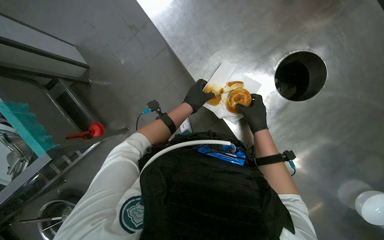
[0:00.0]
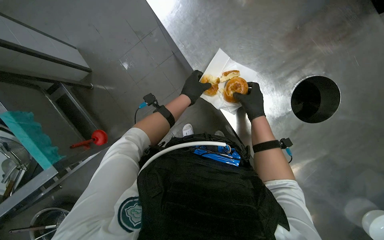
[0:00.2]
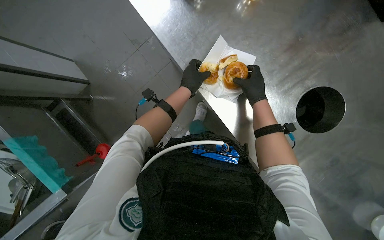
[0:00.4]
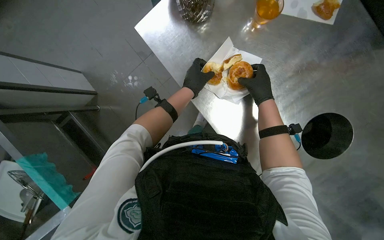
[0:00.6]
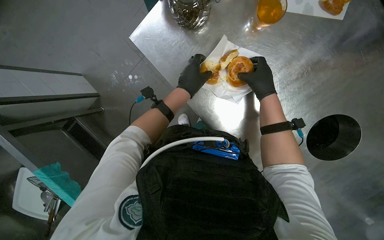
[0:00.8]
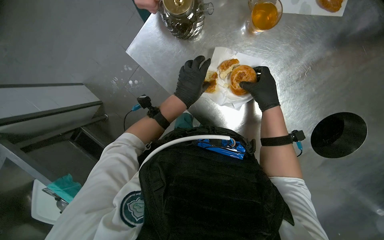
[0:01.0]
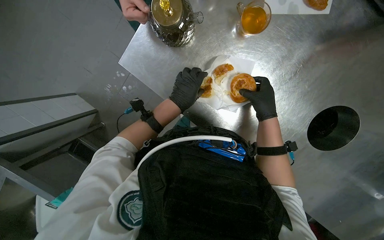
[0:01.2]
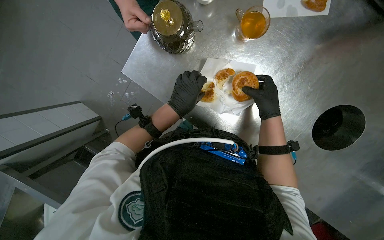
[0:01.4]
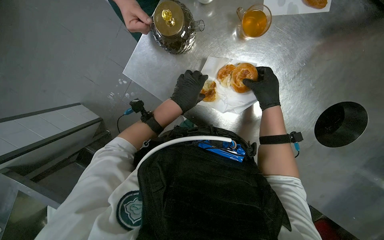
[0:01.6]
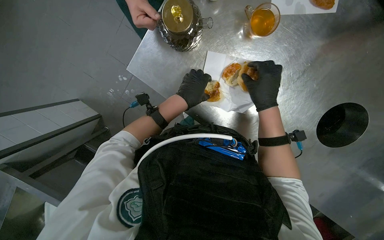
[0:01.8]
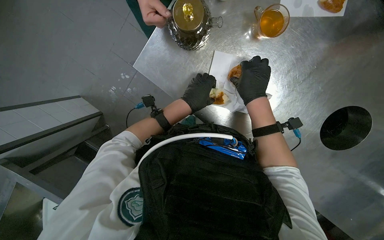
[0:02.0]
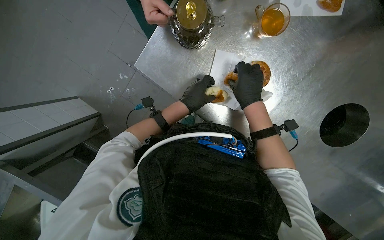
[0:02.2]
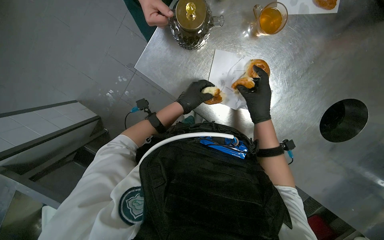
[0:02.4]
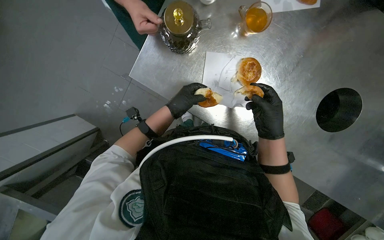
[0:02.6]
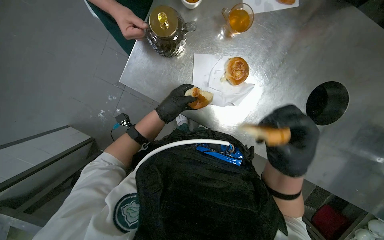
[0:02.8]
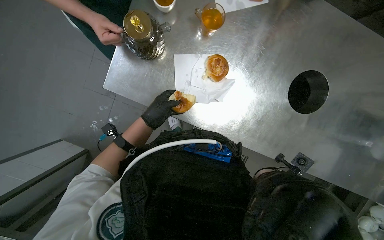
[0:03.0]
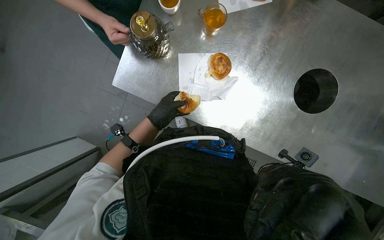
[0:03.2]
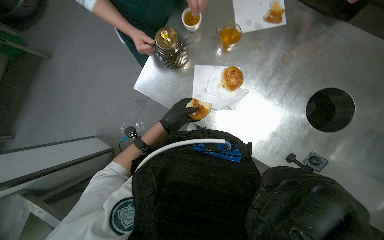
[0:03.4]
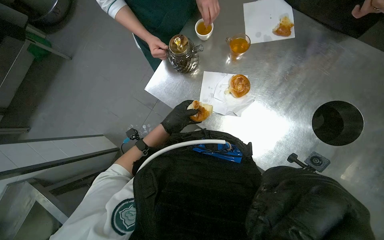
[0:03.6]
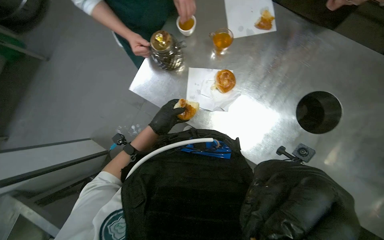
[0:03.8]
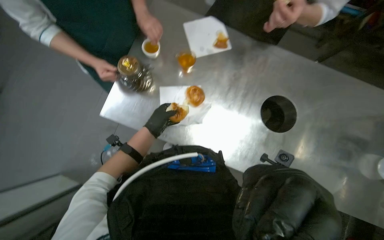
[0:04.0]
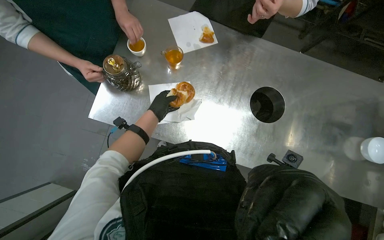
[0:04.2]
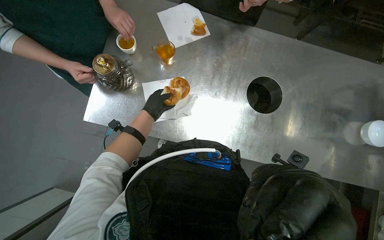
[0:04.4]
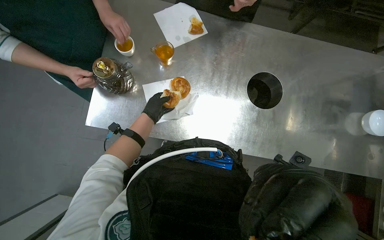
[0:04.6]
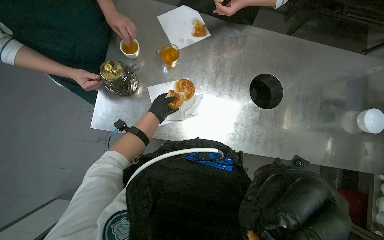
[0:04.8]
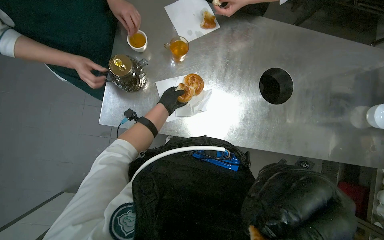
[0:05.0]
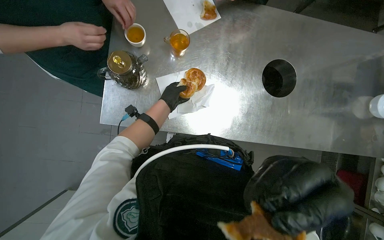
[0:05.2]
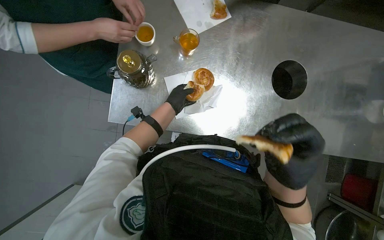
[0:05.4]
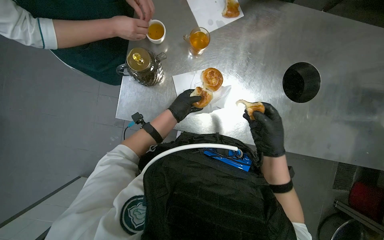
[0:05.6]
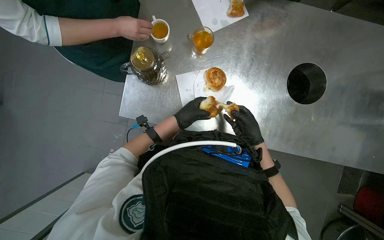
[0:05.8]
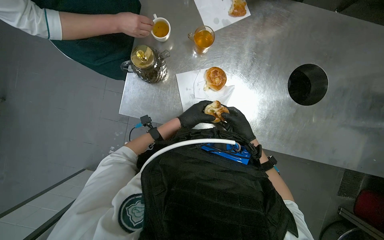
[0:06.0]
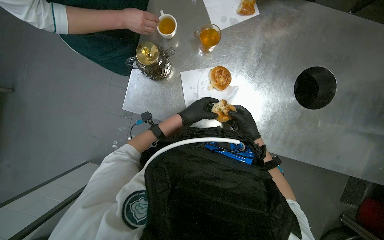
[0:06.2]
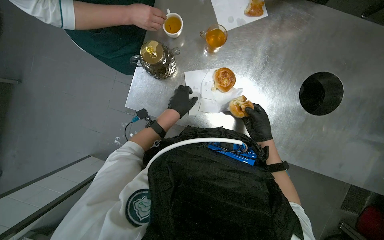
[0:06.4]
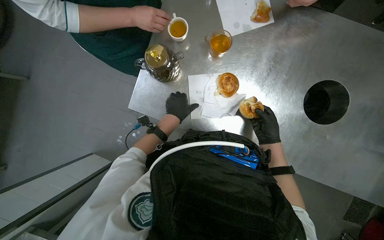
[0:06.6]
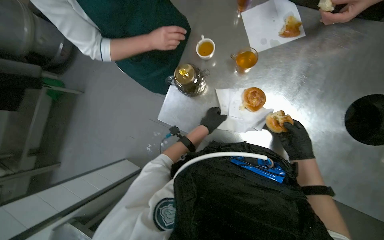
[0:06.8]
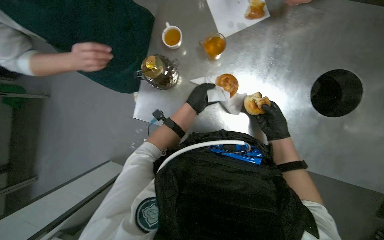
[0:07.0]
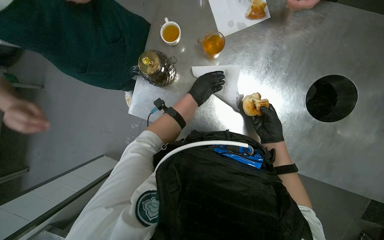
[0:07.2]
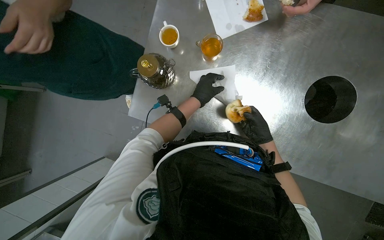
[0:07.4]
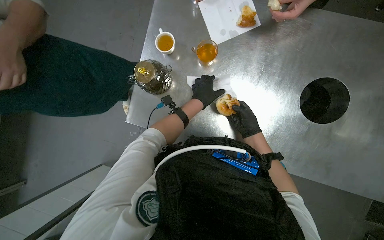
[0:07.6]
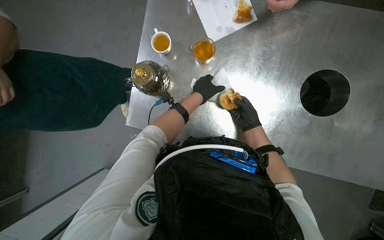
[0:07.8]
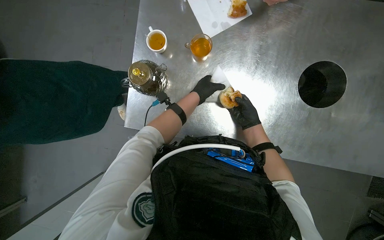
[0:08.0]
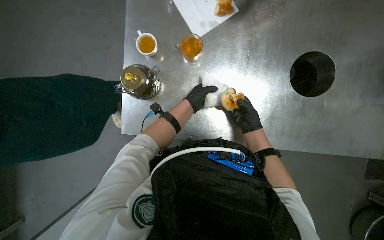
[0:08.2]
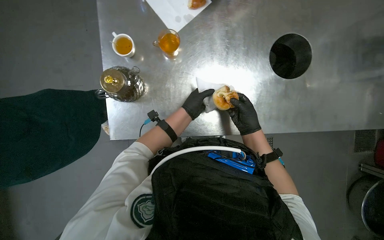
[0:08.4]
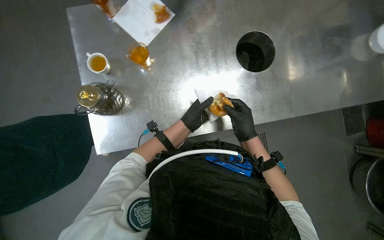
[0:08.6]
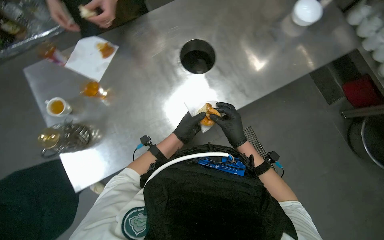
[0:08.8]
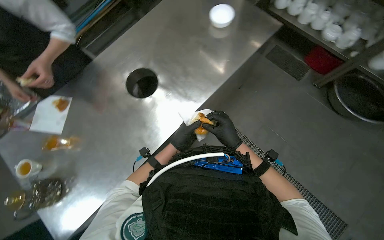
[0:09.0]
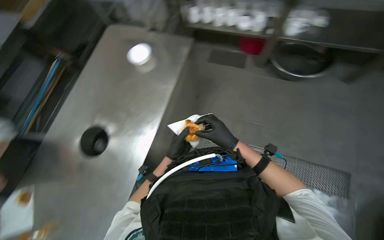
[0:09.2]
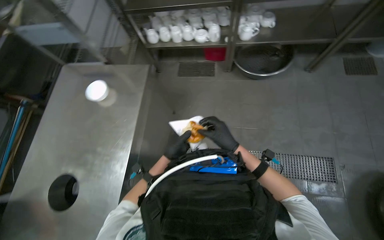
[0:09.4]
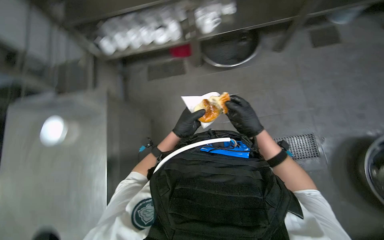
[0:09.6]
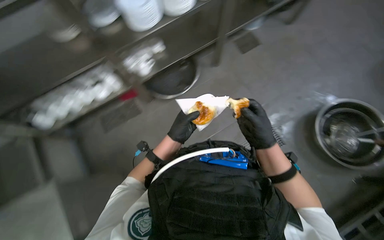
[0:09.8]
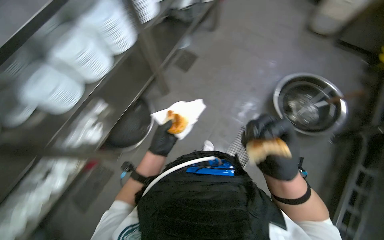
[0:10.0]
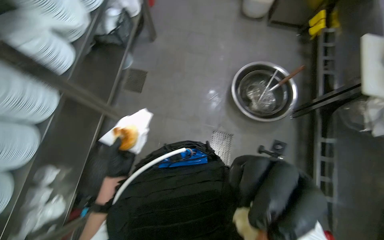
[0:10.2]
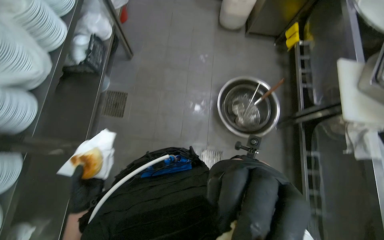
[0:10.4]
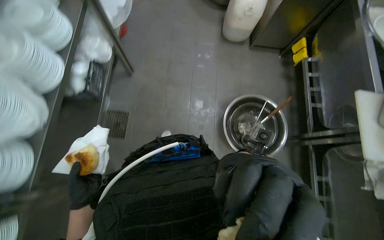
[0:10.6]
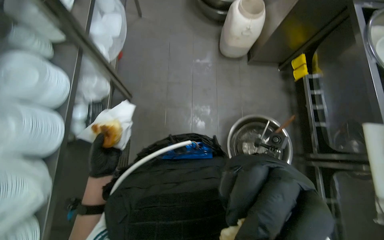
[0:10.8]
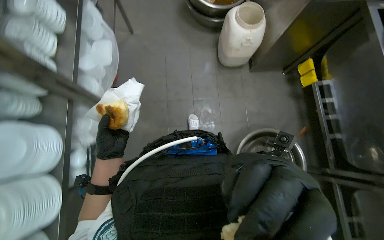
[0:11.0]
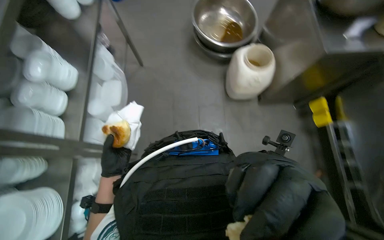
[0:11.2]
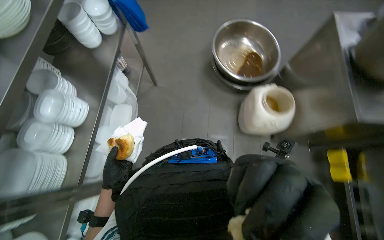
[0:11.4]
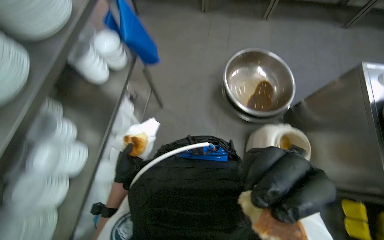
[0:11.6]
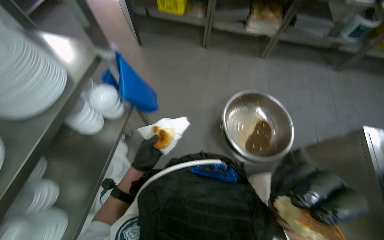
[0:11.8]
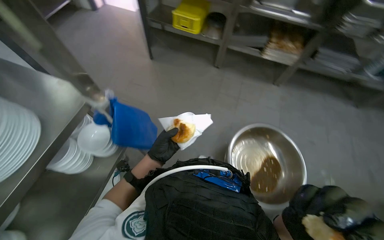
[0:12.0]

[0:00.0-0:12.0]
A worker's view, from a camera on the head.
Job: preparing food.
The whole recording: Cutting dough into portions. The worker cuts a long piece of dough into smaller portions using a knife and places them on a scale.
0:03.0 to 0:04.4: The camera pitches upward, by about 15 degrees.
0:04.4 to 0:06.0: The left hand heads nearer to the camera and down the picture, covering about 15 cm. Meanwhile the right hand goes about 40 cm farther from the camera.
0:06.0 to 0:07.6: The left hand is displaced up the picture by approximately 10 cm.
0:07.6 to 0:09.0: The scene turns about 50 degrees counterclockwise in the picture.
0:09.0 to 0:10.4: The camera travels roughly 70 cm. The head turns to the right by approximately 50 degrees.
0:10.4 to 0:12.0: The head travels roughly 2 m. The camera pitches upward, by roughly 15 degrees.

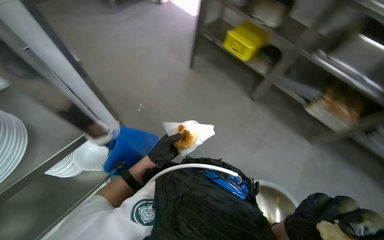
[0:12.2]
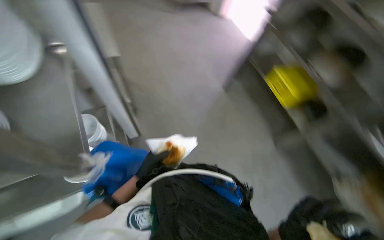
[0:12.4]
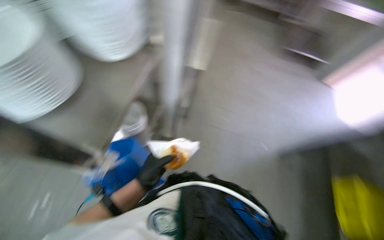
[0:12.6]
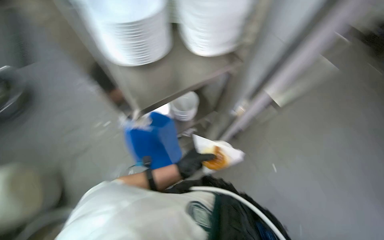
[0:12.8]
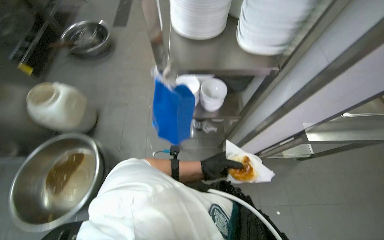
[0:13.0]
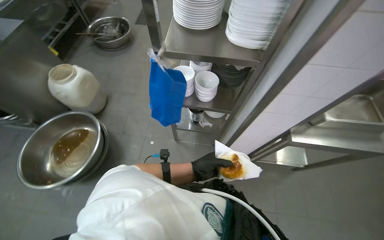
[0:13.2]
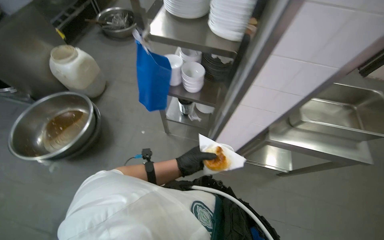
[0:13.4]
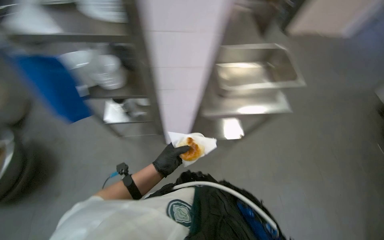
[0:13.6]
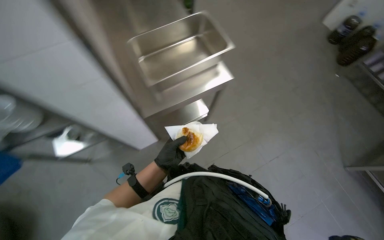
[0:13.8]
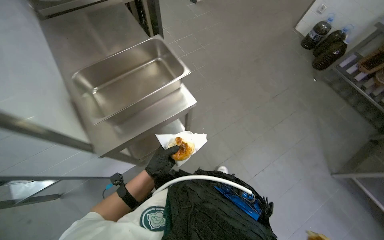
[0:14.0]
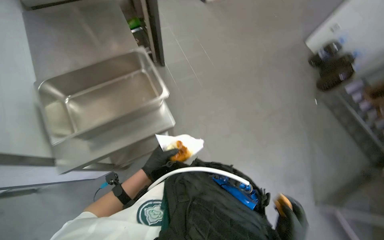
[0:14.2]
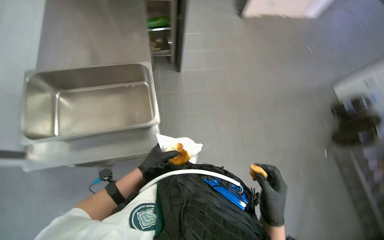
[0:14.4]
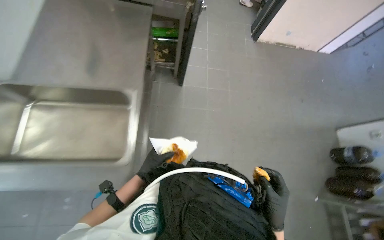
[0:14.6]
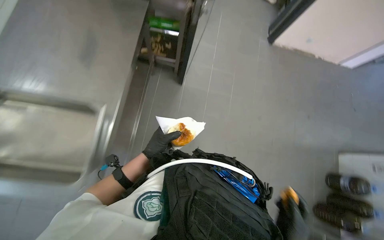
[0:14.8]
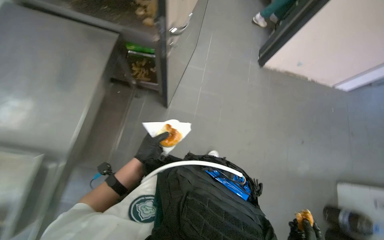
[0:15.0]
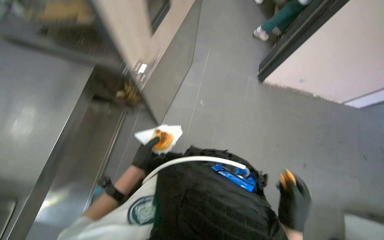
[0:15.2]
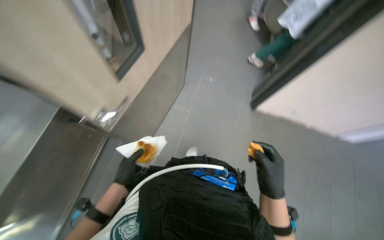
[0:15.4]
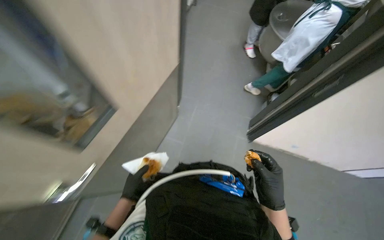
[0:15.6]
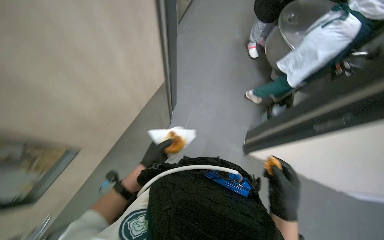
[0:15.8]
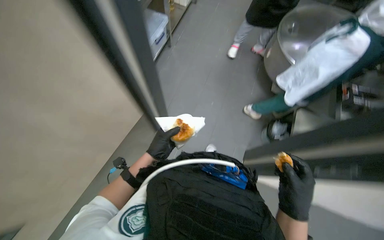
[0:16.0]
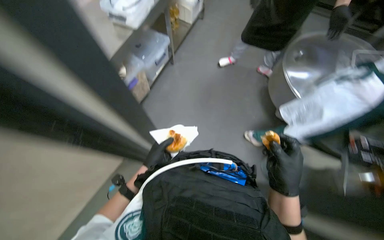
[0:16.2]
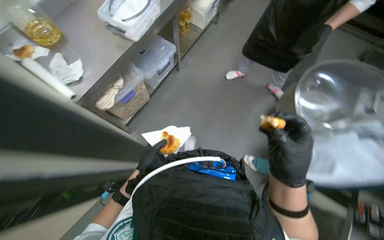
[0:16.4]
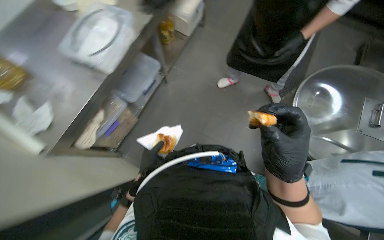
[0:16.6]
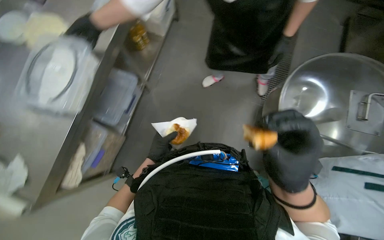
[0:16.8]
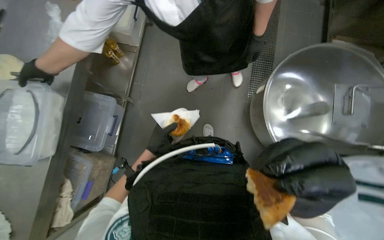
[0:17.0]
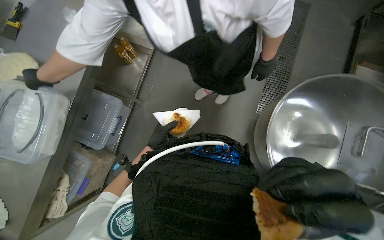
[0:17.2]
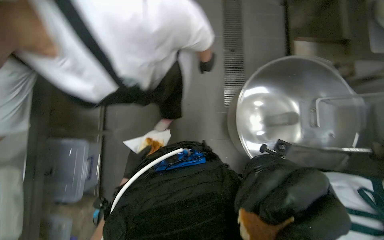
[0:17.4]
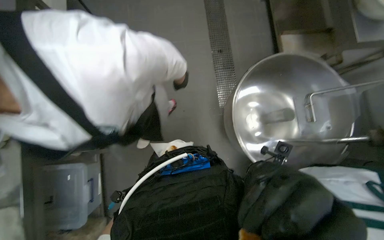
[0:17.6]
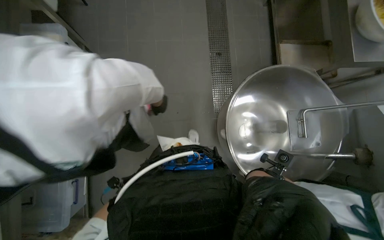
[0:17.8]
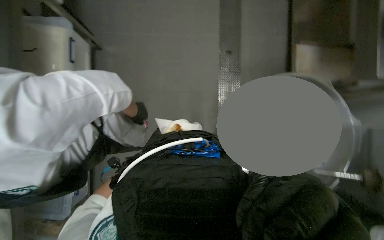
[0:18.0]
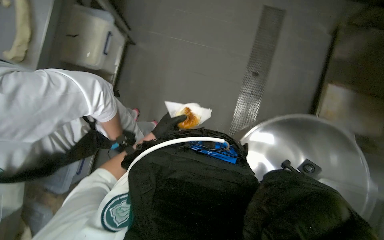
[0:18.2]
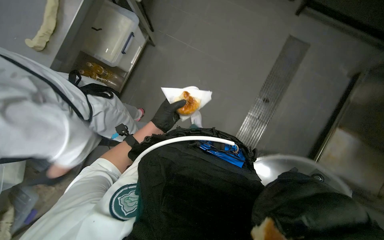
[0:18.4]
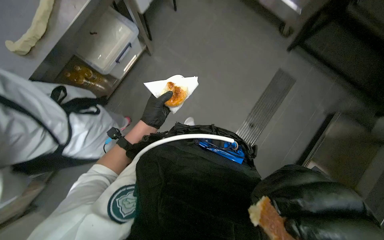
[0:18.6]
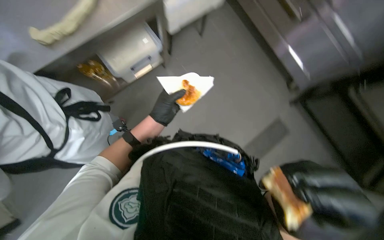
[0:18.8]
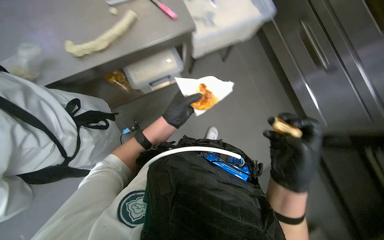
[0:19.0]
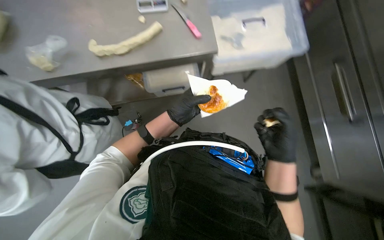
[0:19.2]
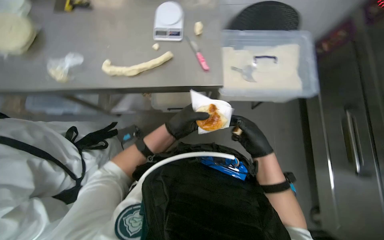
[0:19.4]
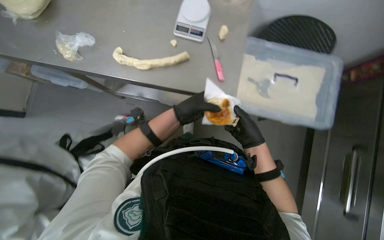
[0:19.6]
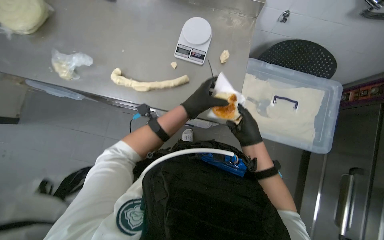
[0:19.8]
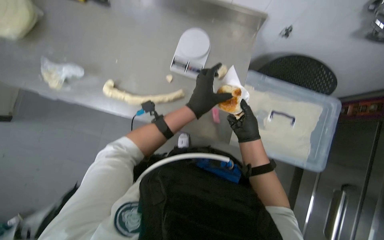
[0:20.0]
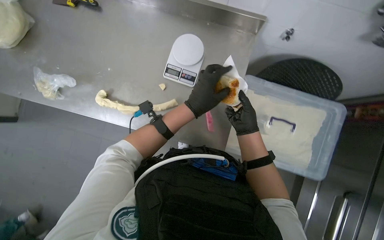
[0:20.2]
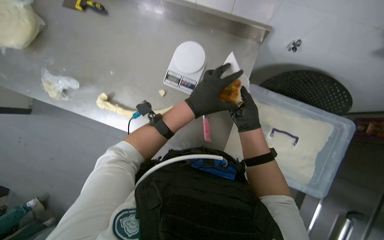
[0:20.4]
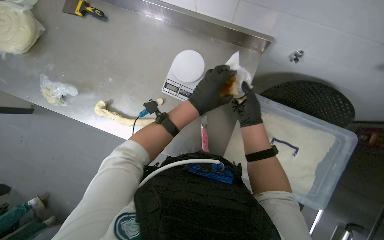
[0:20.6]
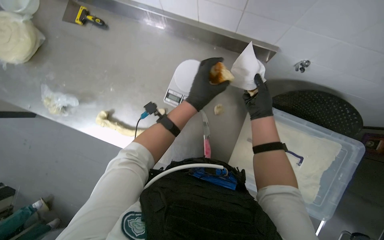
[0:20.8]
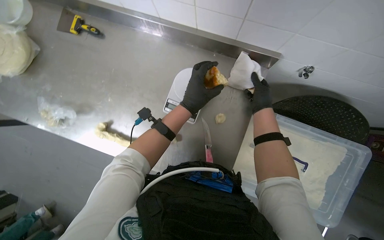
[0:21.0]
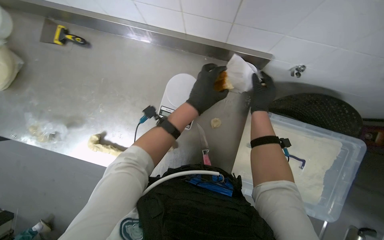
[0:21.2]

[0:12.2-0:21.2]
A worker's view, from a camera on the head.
Job: preparing food.
The whole recording: Cutting dough into portions. The worker cuts a long piece of dough into smaller portions using a knife and places them on a scale.
0:12.2 to 0:13.8: The camera is carried approximately 40 cm. Everything in view rotates roughly 30 degrees clockwise.
0:13.8 to 0:15.2: The wearer moves about 50 cm.
0:15.2 to 0:16.6: The head travels roughly 1 m.
0:16.6 to 0:18.2: The head travels some 80 cm.
0:18.2 to 0:19.8: The scene rotates clockwise by some 50 degrees.
